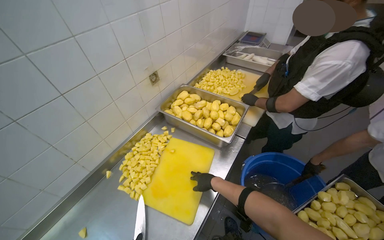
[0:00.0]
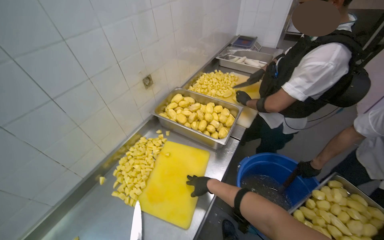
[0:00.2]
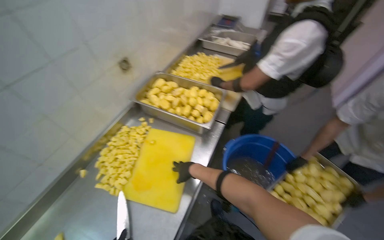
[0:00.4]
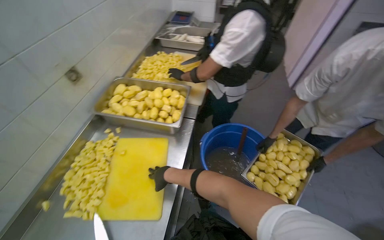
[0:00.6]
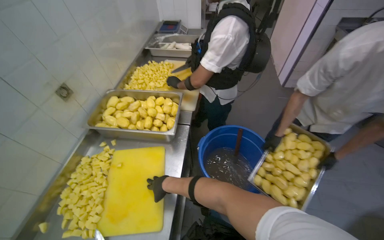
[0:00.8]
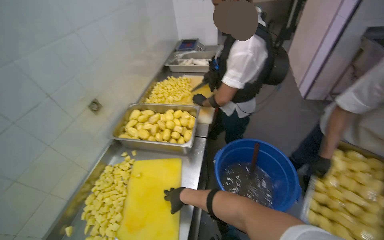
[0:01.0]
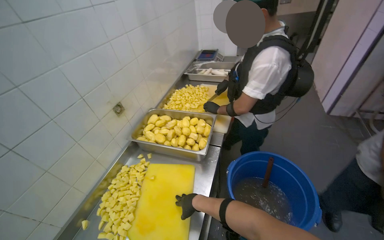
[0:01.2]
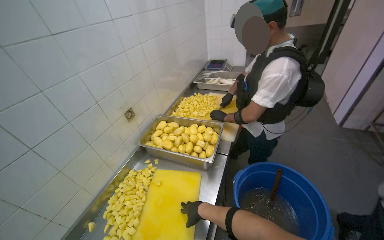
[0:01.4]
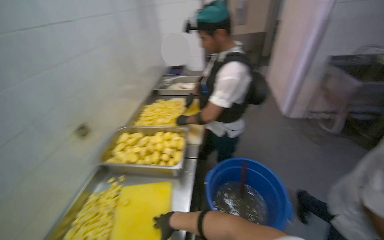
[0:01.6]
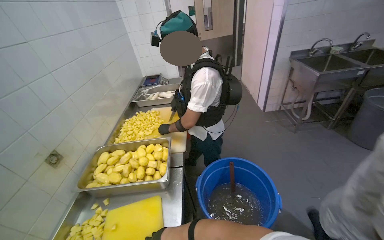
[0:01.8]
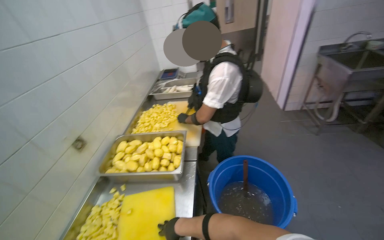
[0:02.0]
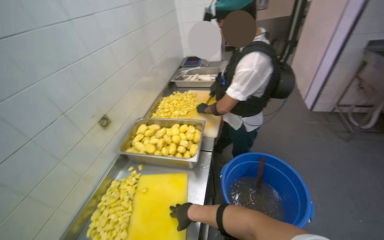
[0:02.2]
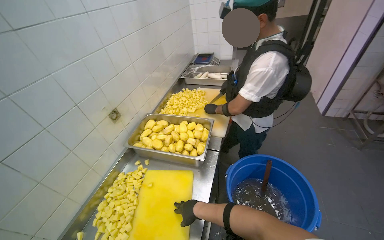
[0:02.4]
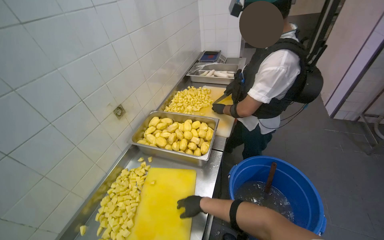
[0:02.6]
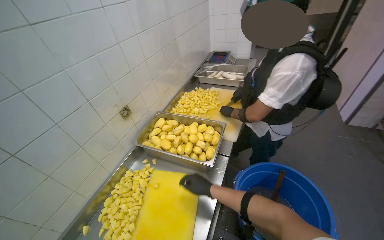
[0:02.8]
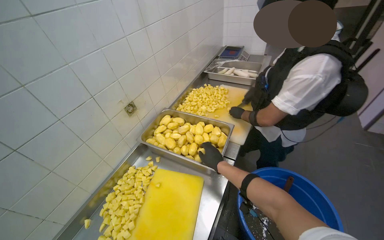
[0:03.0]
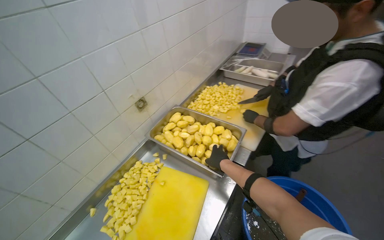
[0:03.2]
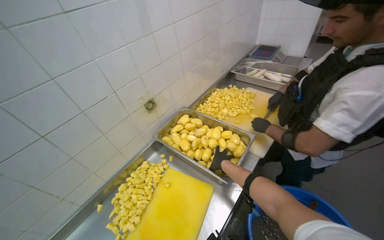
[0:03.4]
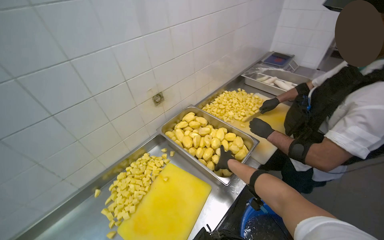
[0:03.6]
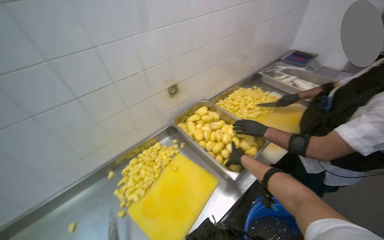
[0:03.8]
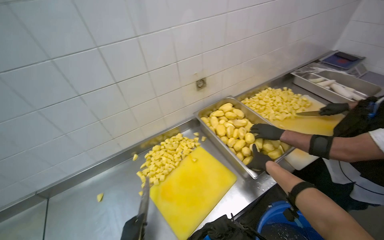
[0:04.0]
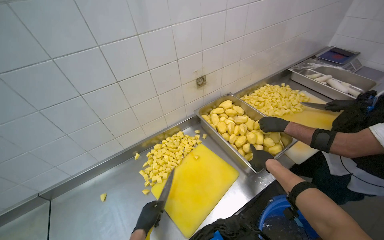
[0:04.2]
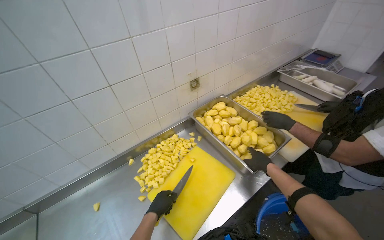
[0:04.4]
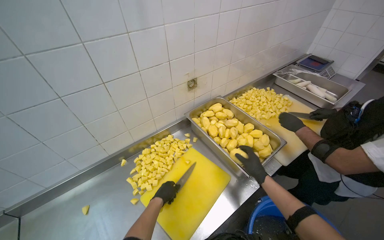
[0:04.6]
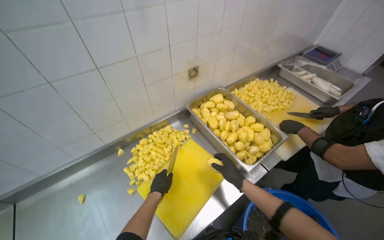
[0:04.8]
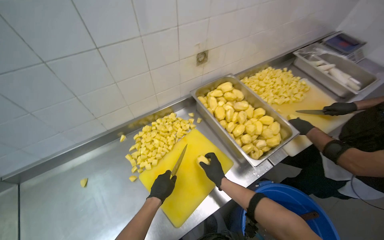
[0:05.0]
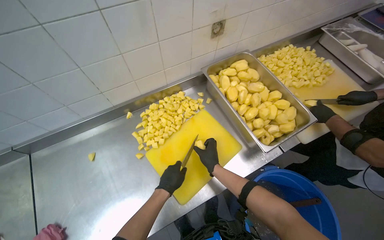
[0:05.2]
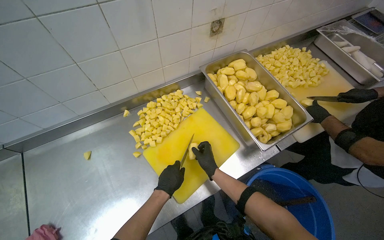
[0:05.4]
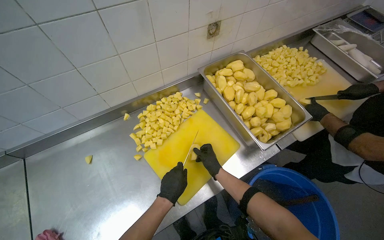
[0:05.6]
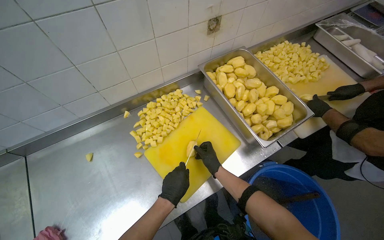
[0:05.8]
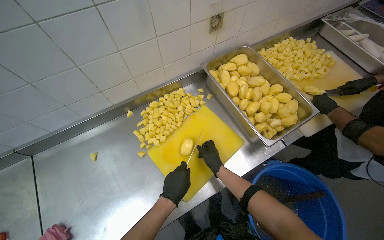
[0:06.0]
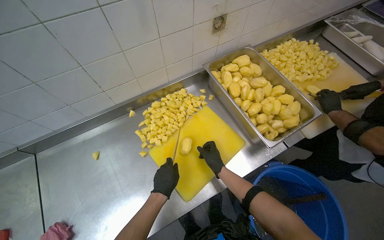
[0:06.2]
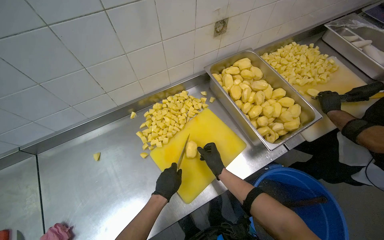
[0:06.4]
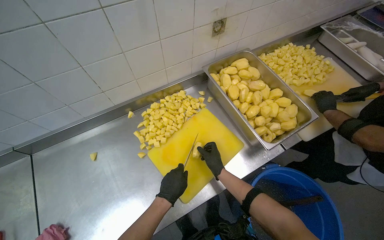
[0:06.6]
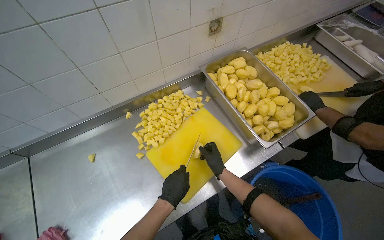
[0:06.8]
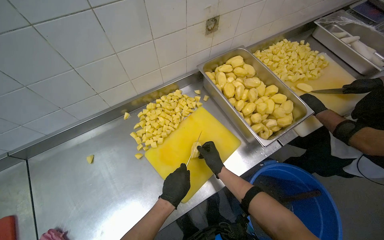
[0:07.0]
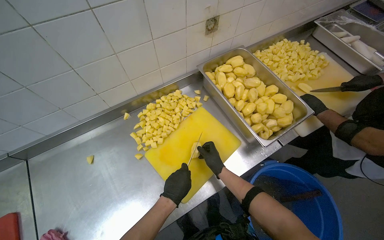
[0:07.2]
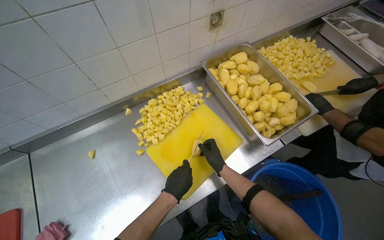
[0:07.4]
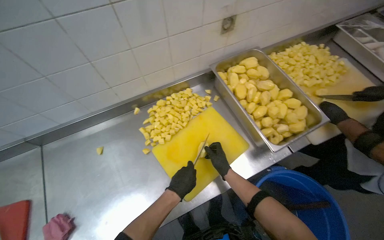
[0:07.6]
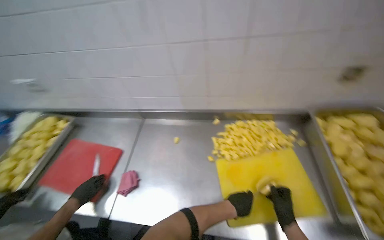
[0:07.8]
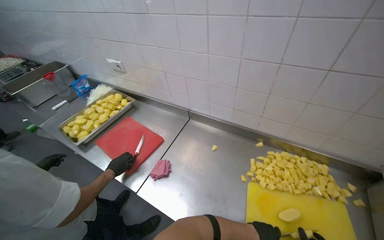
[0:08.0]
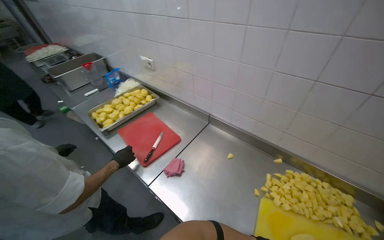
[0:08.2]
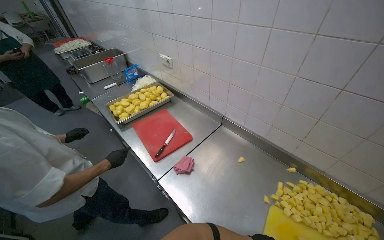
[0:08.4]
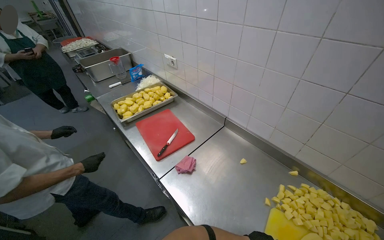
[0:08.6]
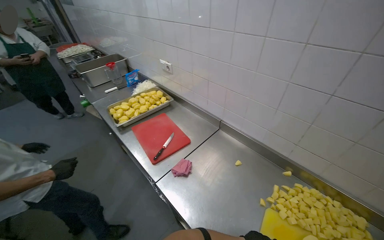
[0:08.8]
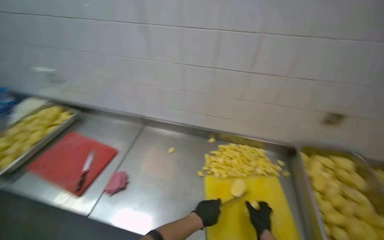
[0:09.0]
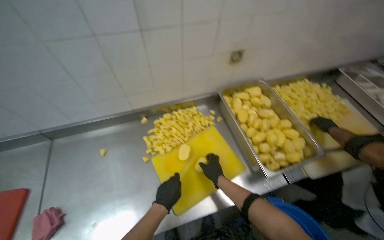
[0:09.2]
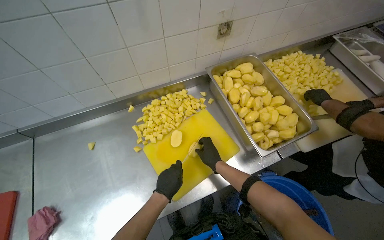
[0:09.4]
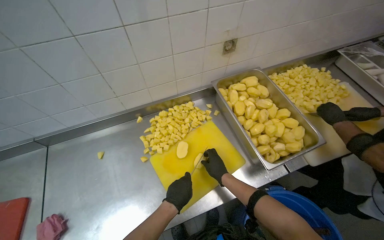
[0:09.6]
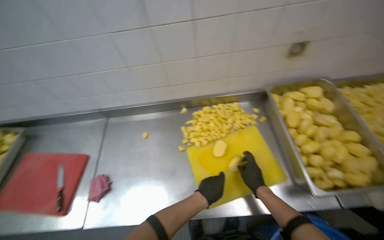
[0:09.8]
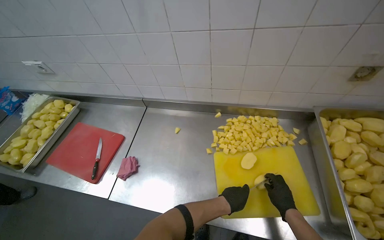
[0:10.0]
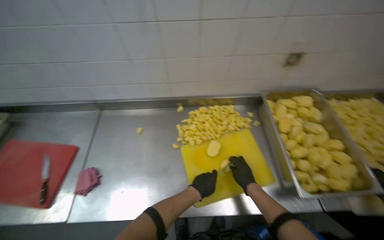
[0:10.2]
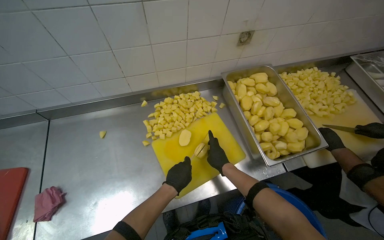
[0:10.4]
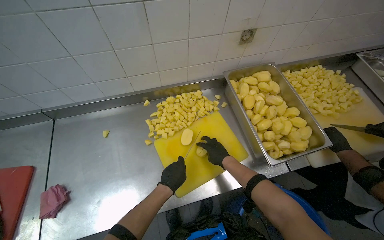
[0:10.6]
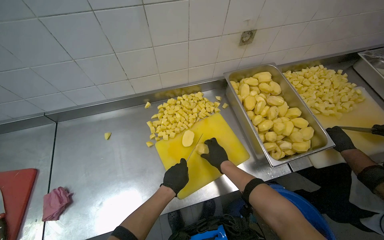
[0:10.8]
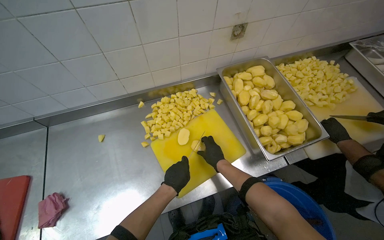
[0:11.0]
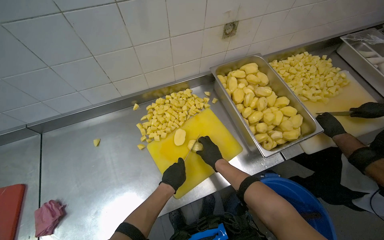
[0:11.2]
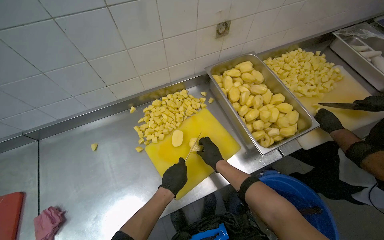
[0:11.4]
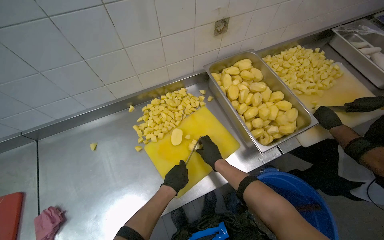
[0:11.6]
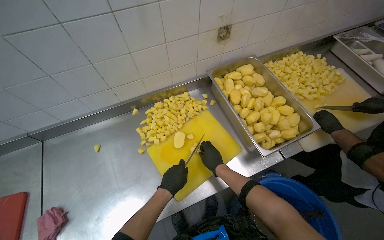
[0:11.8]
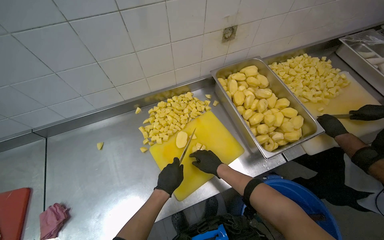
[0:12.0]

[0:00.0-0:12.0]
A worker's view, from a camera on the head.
Job: preparing food.
The whole recording: Cutting potatoes into pieces. The worker cuts peeled potatoes into small pieces on a yellow cutting board.
0:00.0 to 0:01.6: The head turns to the right by about 25 degrees.
0:01.6 to 0:03.0: The wearer's head swings some 20 degrees to the left. The right hand goes about 20 cm up the picture.
0:03.0 to 0:04.4: The head rotates roughly 25 degrees to the left.
0:04.4 to 0:06.0: The camera pitches downward, by approximately 20 degrees. The right hand heads to the left and farther from the camera, covering some 25 cm.
0:06.0 to 0:07.6: The hands are busy where they are.
0:07.6 to 0:09.0: The wearer looks some 45 degrees further to the left. The camera pitches upward, by about 15 degrees.
0:09.0 to 0:10.4: The wearer looks roughly 30 degrees further to the right. The view tips downward by roughly 25 degrees.
0:10.4 to 0:12.0: The hands make small movements and keep their place.

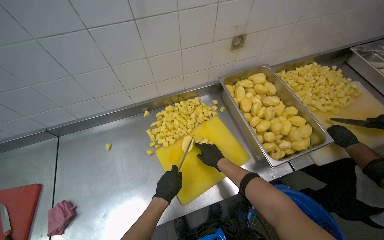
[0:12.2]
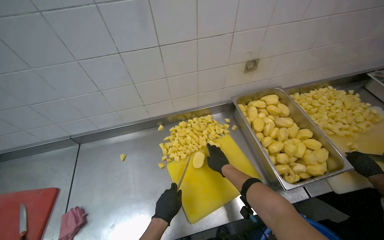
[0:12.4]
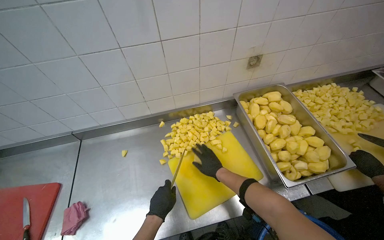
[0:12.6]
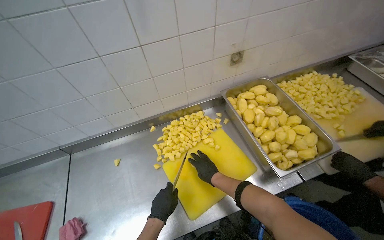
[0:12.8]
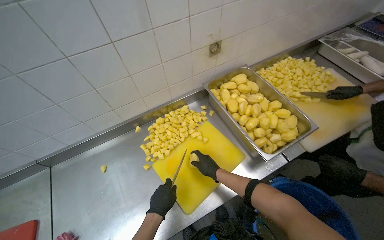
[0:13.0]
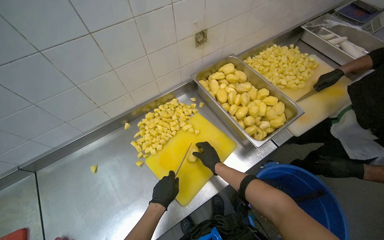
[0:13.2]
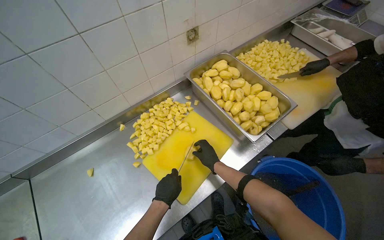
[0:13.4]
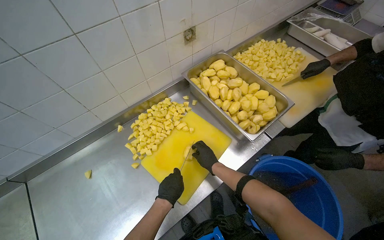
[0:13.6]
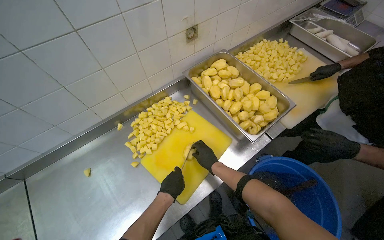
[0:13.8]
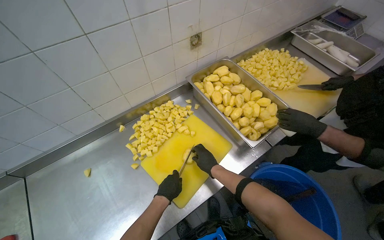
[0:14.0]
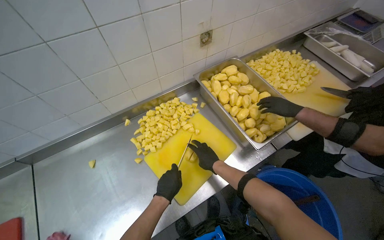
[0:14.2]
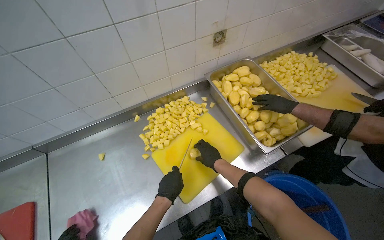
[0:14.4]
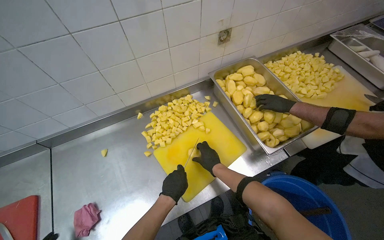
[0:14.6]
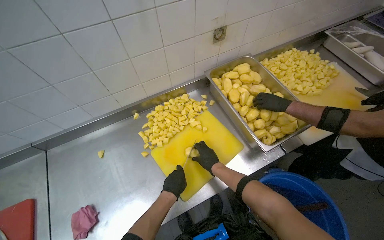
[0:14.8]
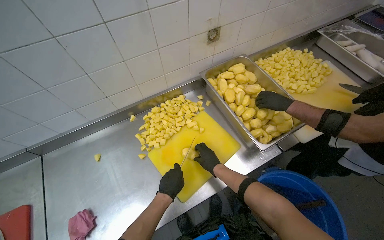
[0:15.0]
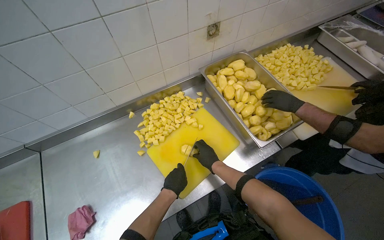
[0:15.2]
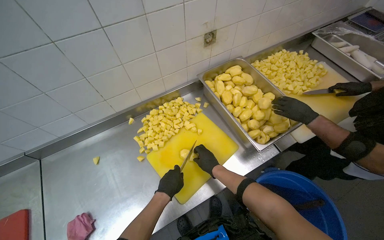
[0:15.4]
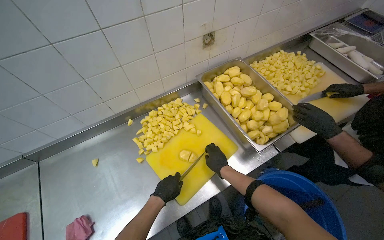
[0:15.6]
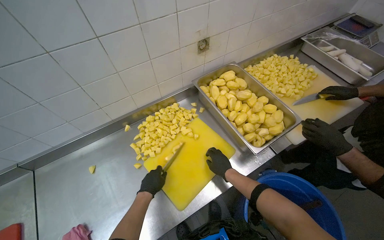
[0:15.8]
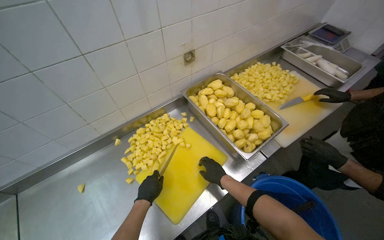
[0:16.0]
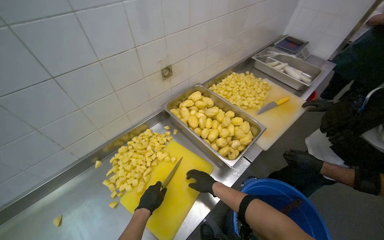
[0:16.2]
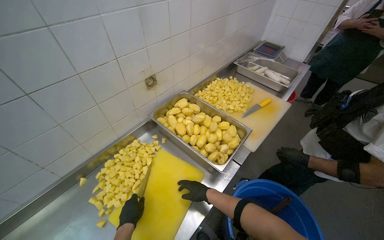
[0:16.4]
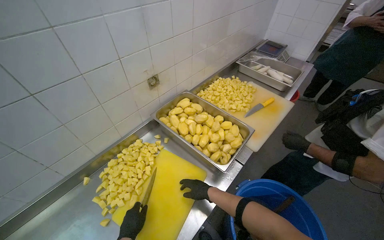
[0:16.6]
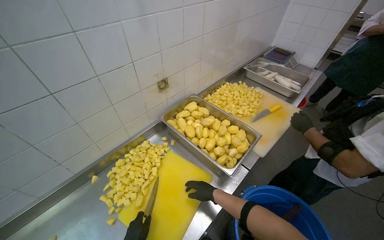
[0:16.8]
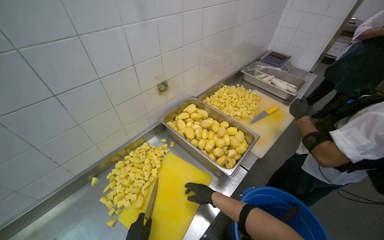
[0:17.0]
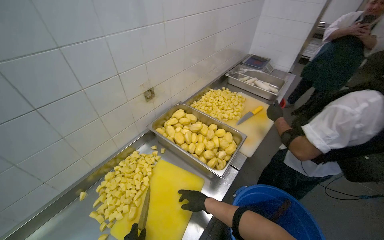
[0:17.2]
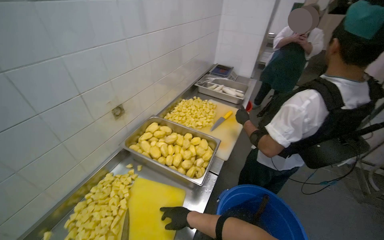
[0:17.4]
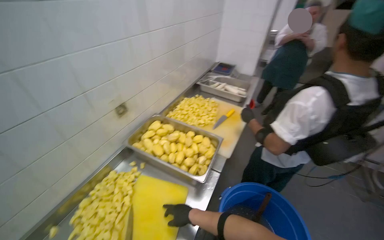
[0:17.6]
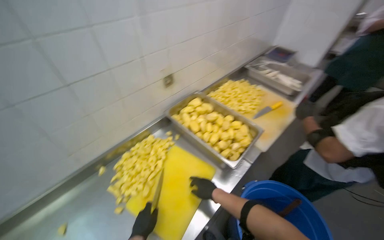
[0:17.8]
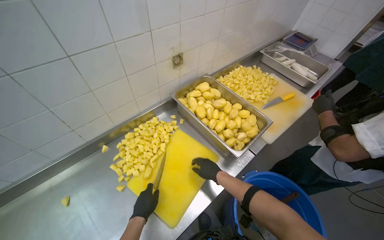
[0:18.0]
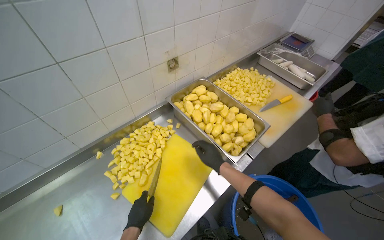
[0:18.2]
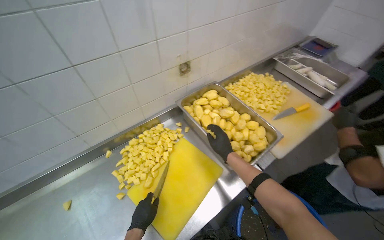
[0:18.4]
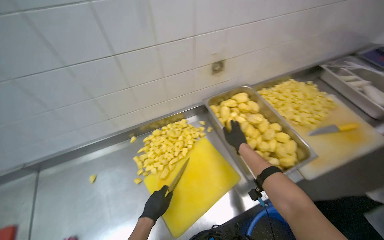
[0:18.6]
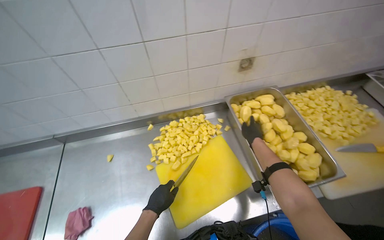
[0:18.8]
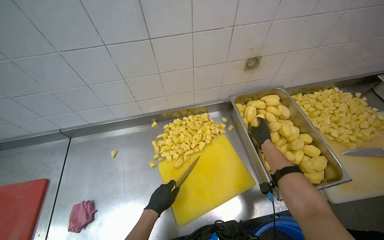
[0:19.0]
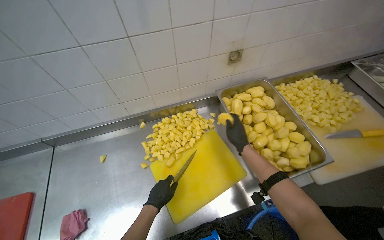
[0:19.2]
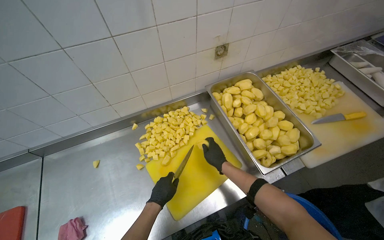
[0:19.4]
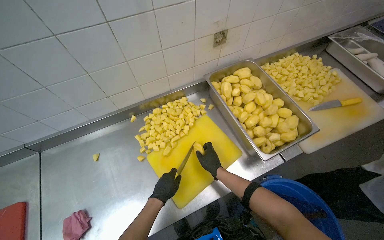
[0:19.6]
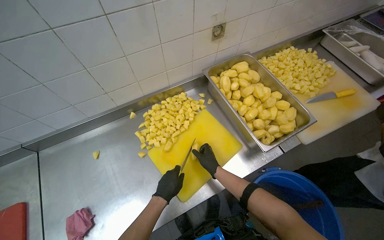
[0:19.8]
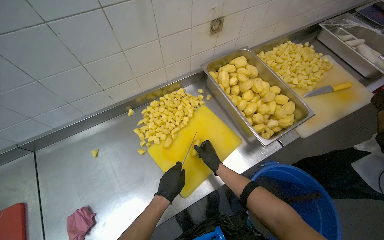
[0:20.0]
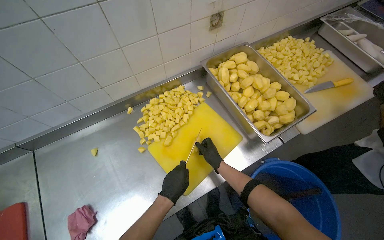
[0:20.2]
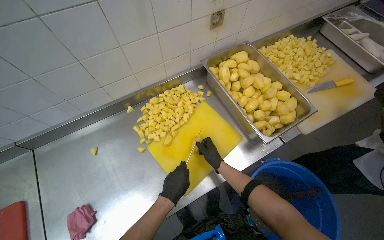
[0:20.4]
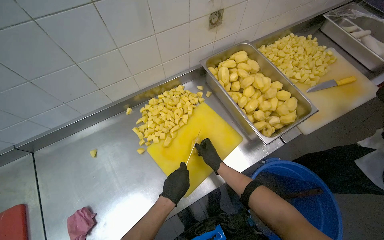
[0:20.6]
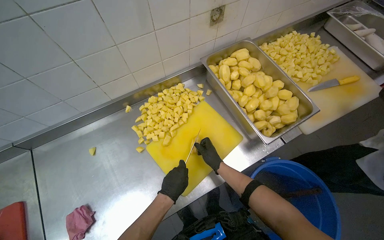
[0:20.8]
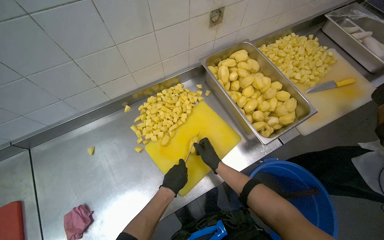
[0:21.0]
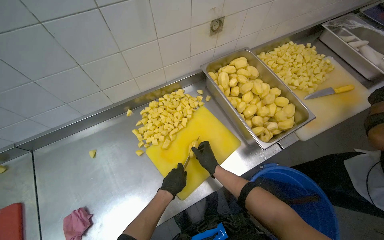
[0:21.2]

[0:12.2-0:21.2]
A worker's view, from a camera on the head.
Job: preparing food.
The whole recording: Cutting potatoes into pieces. The worker cuts peeled potatoes into small pieces on a yellow cutting board.
0:13.8 to 0:15.2: The hands work in one place, with small movements.
0:15.2 to 0:16.6: The wearer looks roughly 20 degrees further to the right. The view tilts roughly 15 degrees upward.
0:19.8 to 0:21.2: The hands stay close to where they were, moving slightly.
